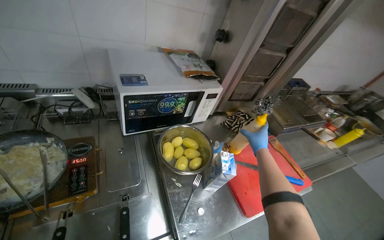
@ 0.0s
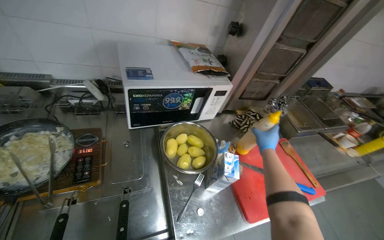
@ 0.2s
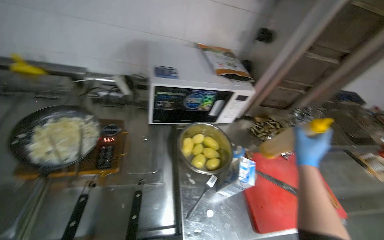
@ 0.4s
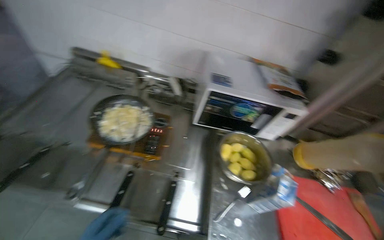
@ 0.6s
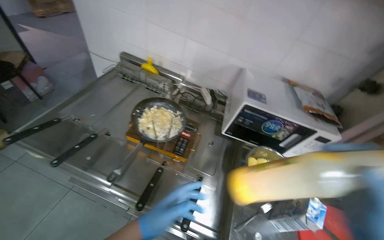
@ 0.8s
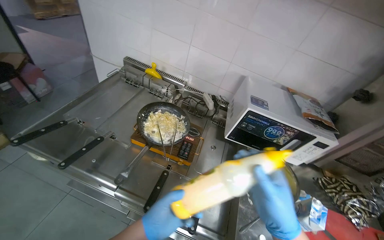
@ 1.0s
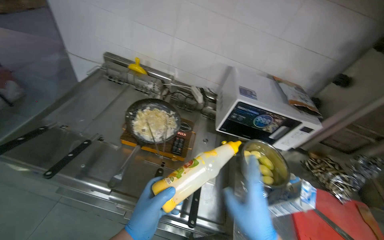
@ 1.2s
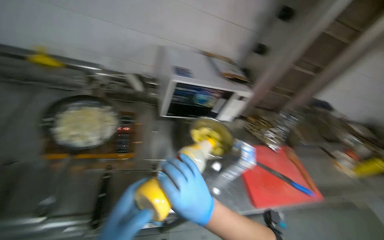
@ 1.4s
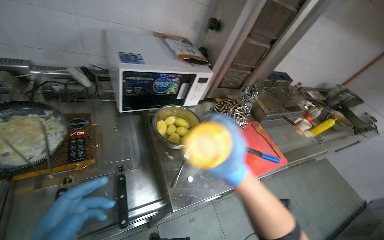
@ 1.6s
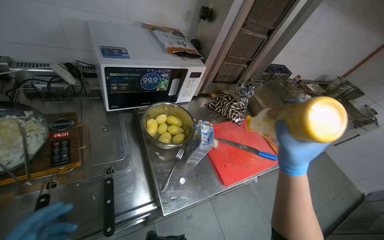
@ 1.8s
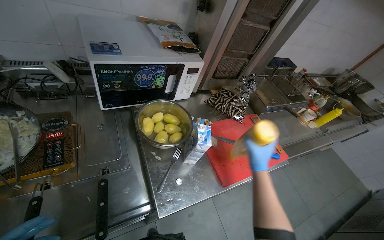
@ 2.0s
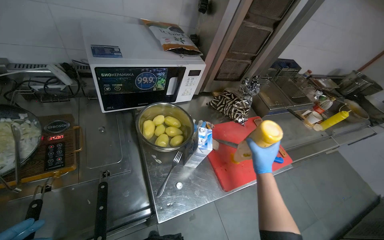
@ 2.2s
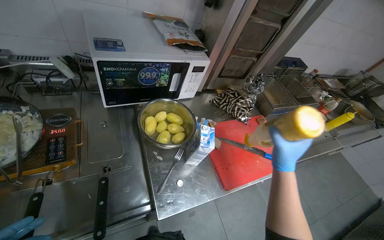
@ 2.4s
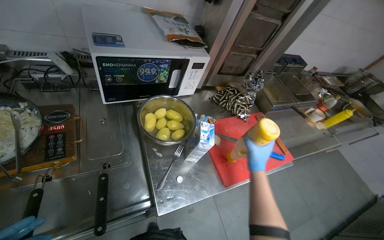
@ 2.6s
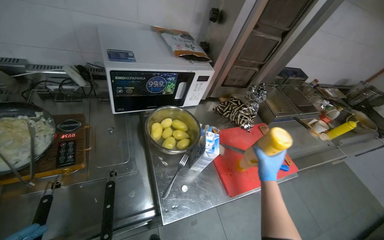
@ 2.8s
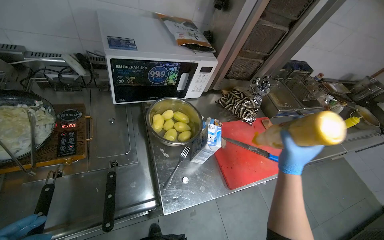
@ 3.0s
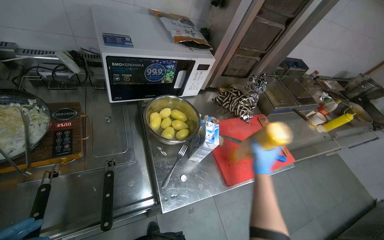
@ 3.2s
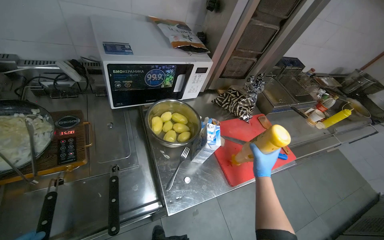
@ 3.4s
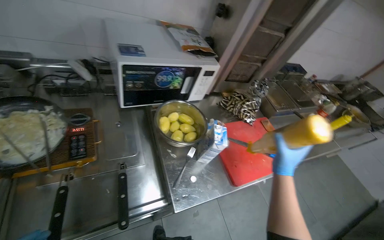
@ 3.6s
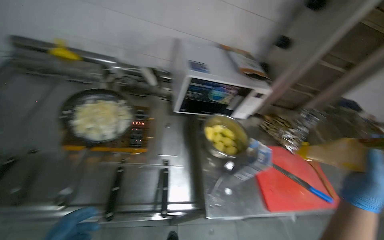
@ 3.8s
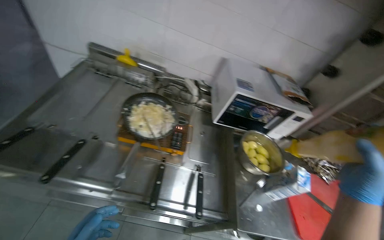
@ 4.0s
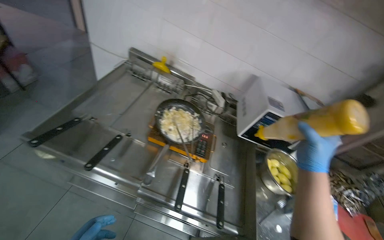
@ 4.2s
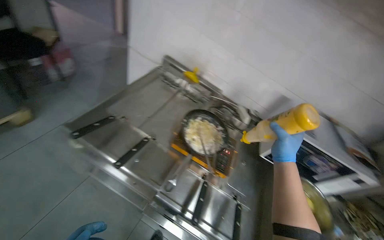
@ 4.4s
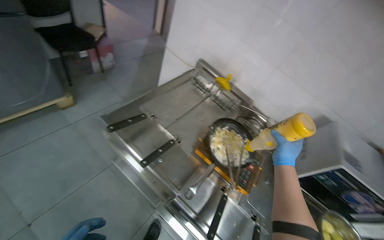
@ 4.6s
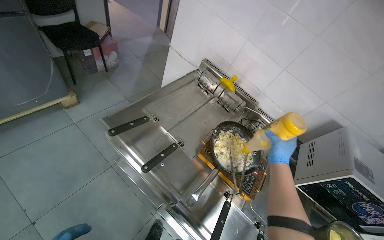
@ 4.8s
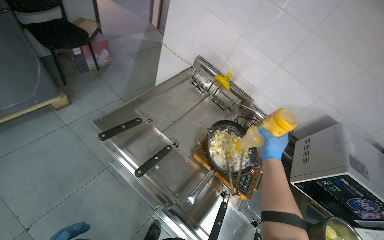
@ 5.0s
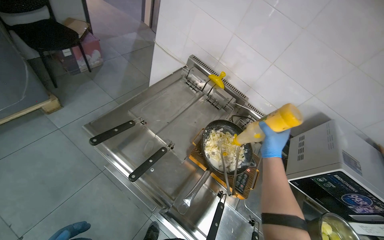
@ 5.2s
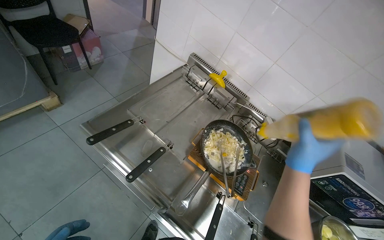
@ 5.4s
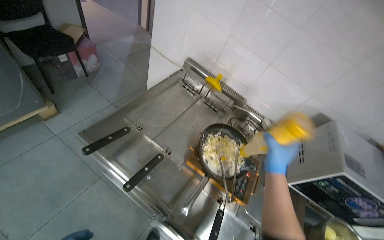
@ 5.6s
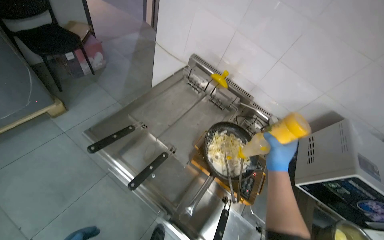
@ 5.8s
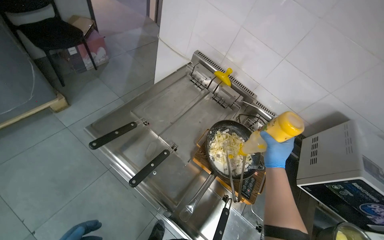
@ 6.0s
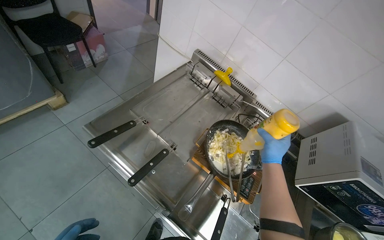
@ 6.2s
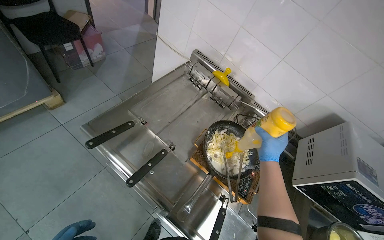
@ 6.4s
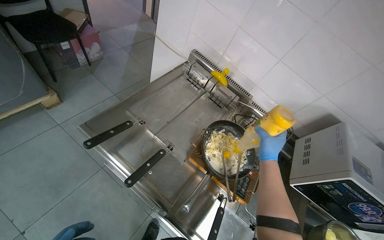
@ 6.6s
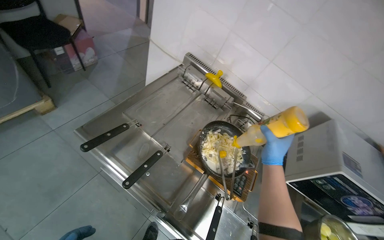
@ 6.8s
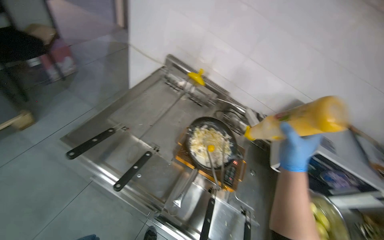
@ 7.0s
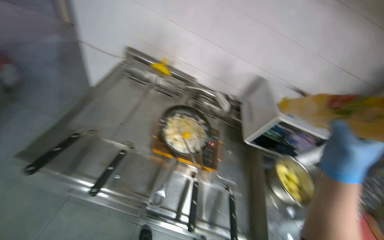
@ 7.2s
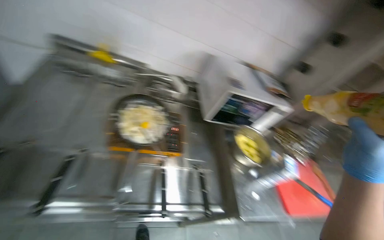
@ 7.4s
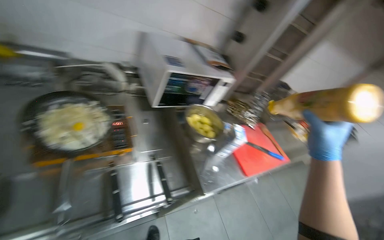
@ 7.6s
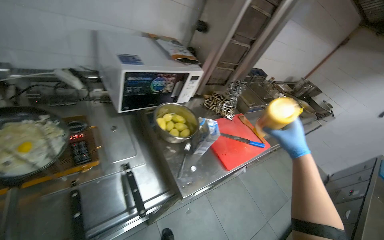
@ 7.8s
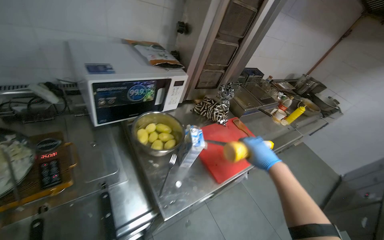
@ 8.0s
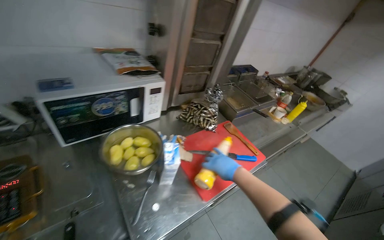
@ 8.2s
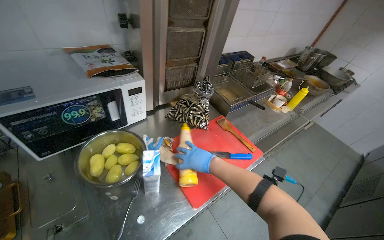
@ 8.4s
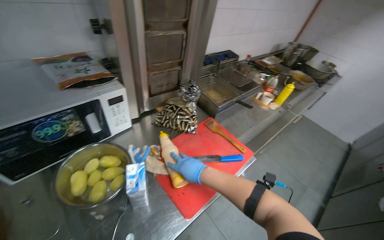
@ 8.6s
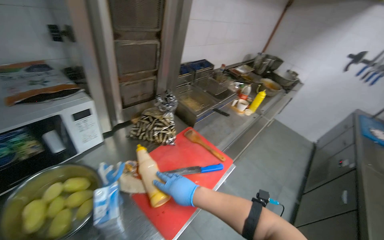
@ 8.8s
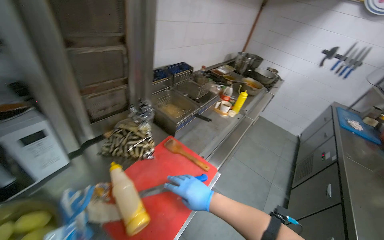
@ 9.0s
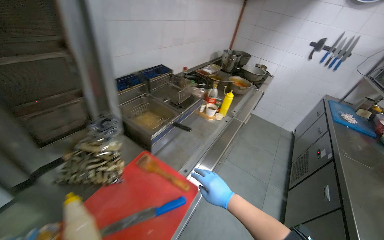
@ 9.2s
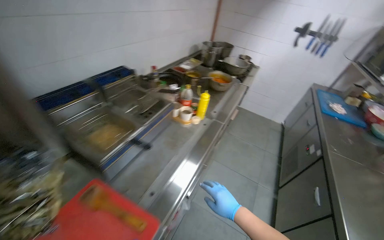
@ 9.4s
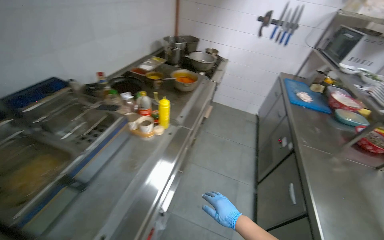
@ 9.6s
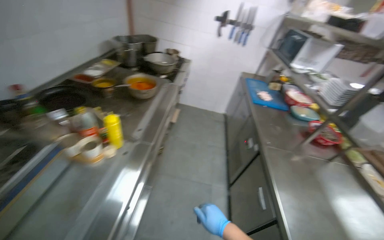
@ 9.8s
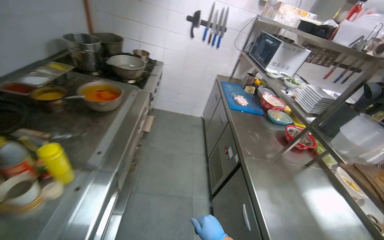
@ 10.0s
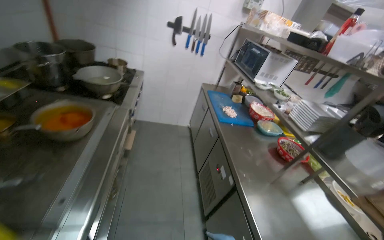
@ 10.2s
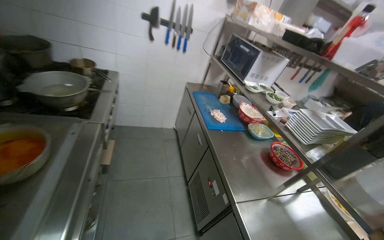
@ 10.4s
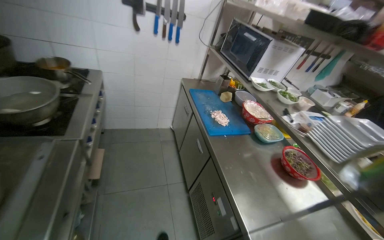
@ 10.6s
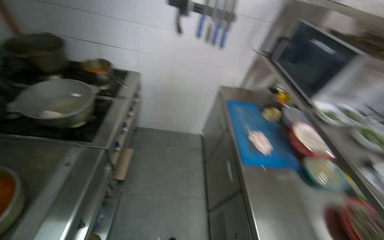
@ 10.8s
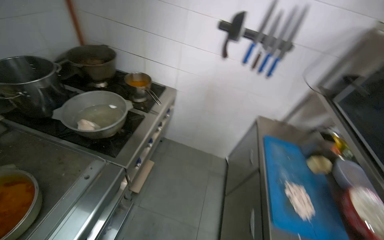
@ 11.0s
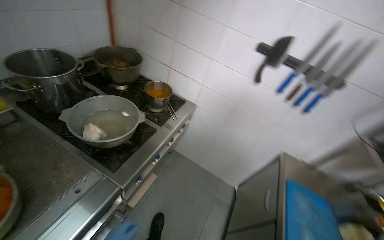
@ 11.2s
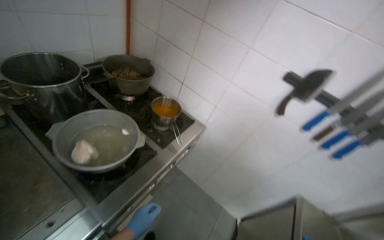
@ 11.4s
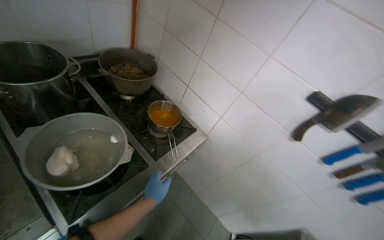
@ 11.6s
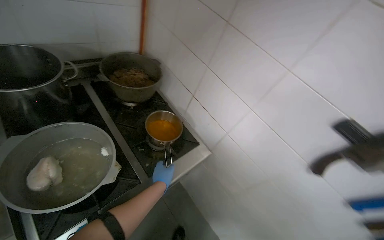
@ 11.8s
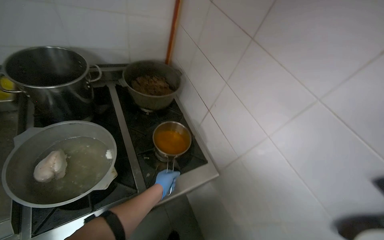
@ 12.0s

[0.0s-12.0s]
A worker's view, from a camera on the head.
Job: preparing food.
The whole recording: Stirring meal and adding product. The worker stirs the meal and adds a product to it.
1.6s to 3.0s: The right hand moves nearer and farther over some 20 cm, changing direction 3 times.
3.0s to 4.4s: The camera is carried roughly 50 cm. The head turns to the left by roughly 40 degrees. The wearer looks about 15 degrees further upward.
4.4s to 6.0s: The right hand moves approximately 5 cm nearer to the camera and comes back.
6.0s to 7.6s: The head rotates some 55 degrees to the right.
7.6s to 9.0s: The head travels roughly 70 cm. The head turns to the right by approximately 30 degrees.
9.0s to 10.4s: The head travels approximately 1.5 m. The wearer's head swings approximately 70 degrees to the right.
10.4s to 12.0s: The head travels about 1 m. The wearer looks approximately 75 degrees further to the left.

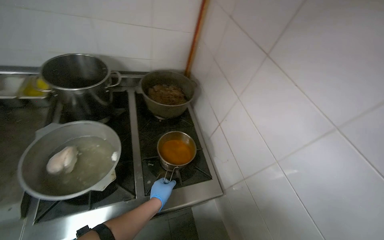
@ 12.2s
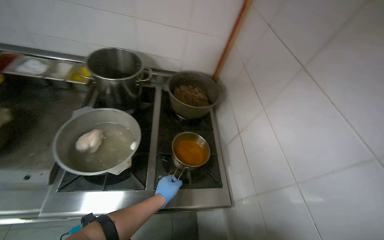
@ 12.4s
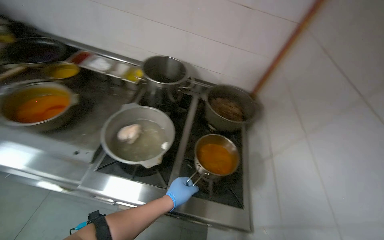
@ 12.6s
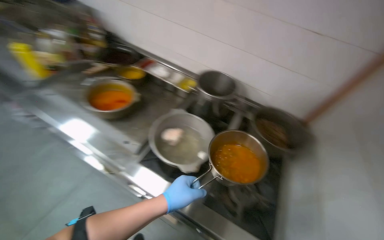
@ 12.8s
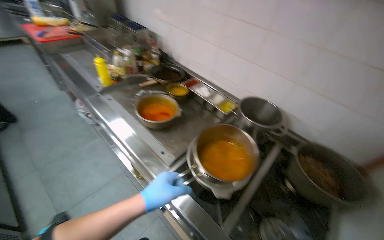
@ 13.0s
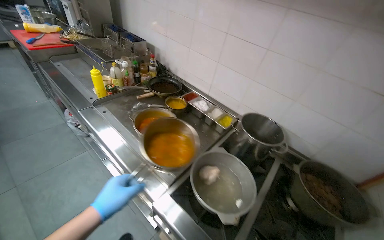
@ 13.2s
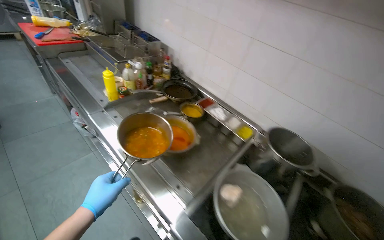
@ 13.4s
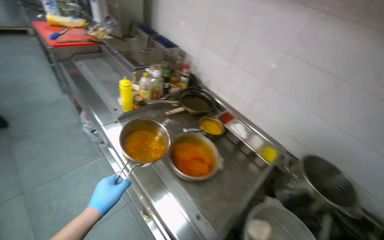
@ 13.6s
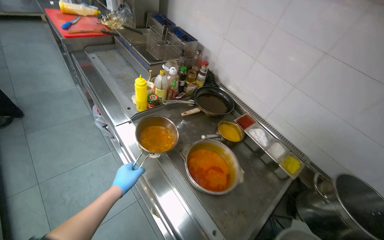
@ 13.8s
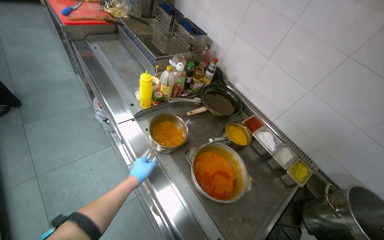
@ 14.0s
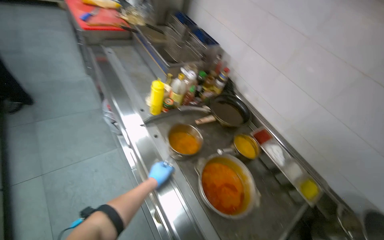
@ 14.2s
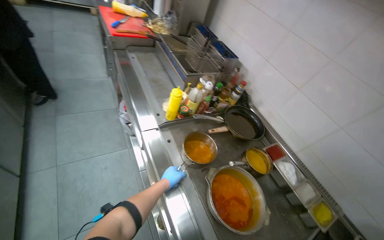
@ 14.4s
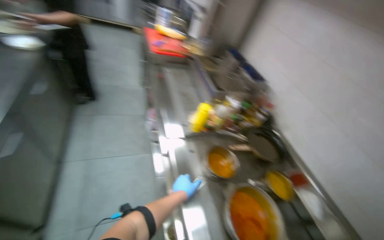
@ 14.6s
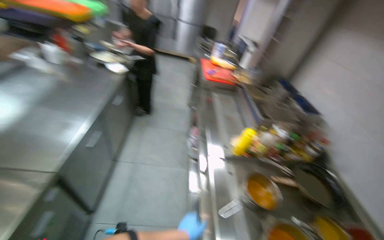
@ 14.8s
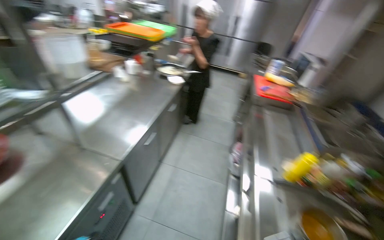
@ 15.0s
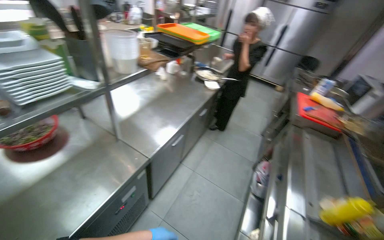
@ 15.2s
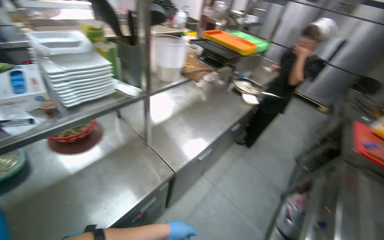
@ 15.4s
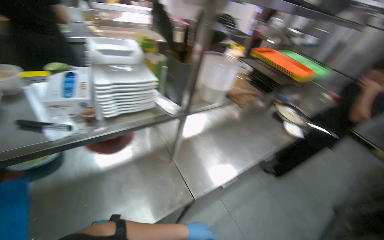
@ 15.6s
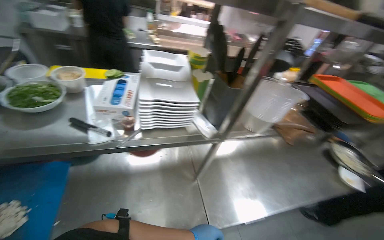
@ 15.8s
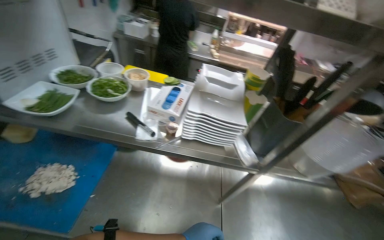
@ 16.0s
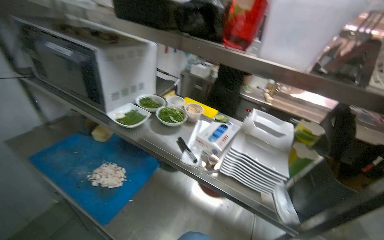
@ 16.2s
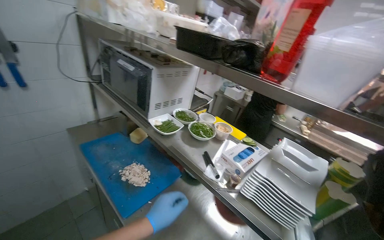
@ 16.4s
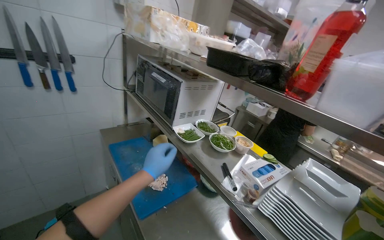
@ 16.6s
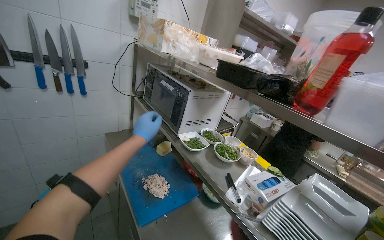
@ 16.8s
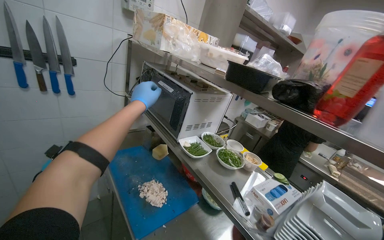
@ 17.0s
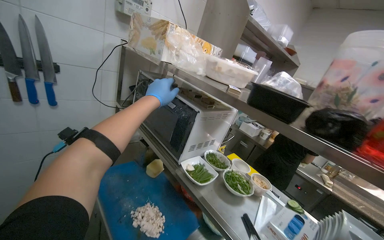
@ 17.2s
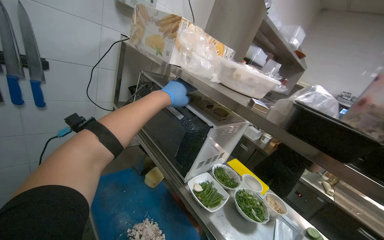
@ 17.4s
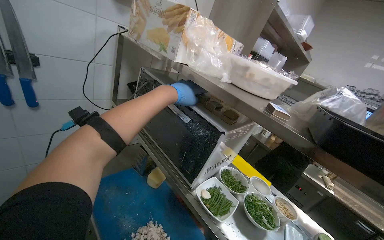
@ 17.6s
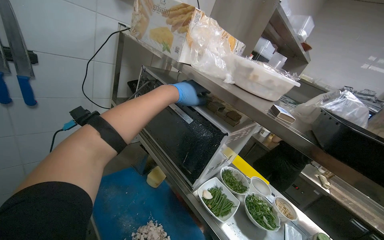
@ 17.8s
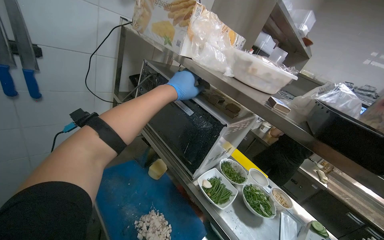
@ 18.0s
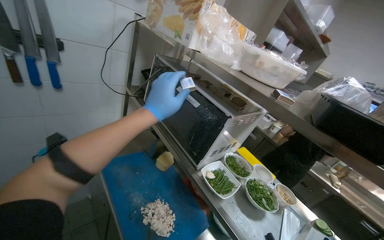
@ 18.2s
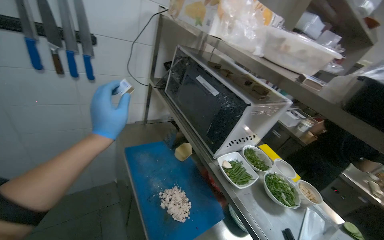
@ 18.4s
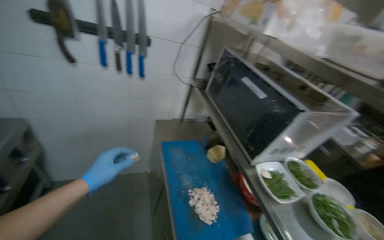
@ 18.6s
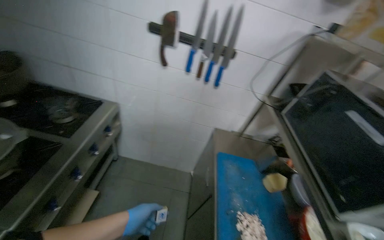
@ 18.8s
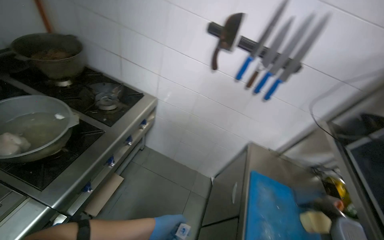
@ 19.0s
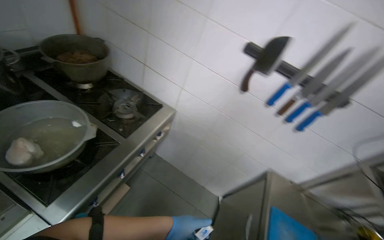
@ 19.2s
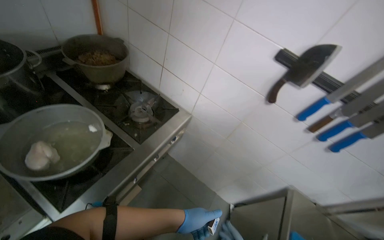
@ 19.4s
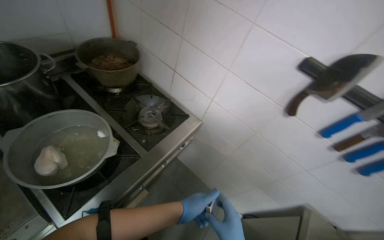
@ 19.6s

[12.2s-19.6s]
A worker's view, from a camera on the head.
Job: preparing food.
The whole recording: Stirring meal and adding product. The worker stirs the meal and adds a product to it.
12.2s to 13.6s: The camera travels approximately 50 cm. The head rotates approximately 60 degrees to the left. The view tilts approximately 20 degrees upward.
13.6s to 15.2s: The wearer's head swings some 70 degrees to the left. The view tips upward by roughly 20 degrees.
15.2s to 16.6s: The wearer looks approximately 110 degrees further to the left. The wearer looks approximately 35 degrees further upward.
16.6s to 18.2s: The left hand travels up the picture by some 30 cm.
18.2s to 19.6s: The wearer moves roughly 60 cm. The head rotates about 75 degrees to the left.
